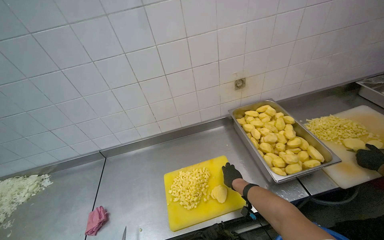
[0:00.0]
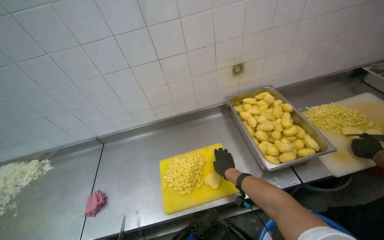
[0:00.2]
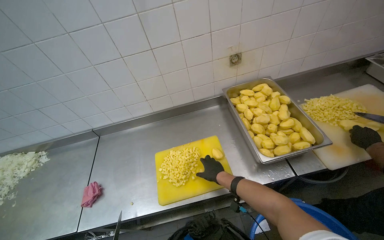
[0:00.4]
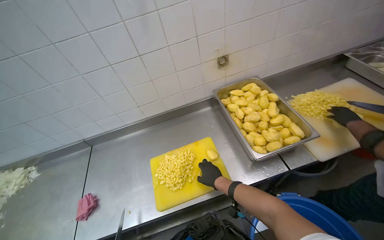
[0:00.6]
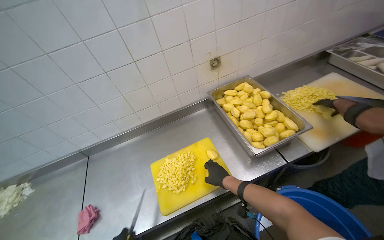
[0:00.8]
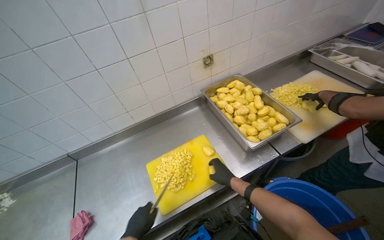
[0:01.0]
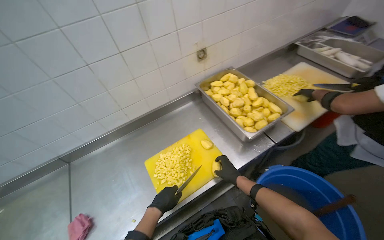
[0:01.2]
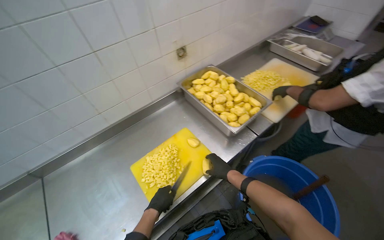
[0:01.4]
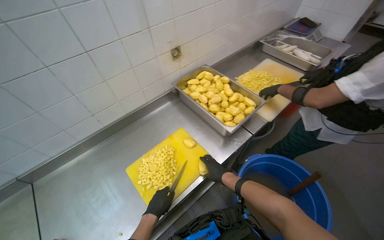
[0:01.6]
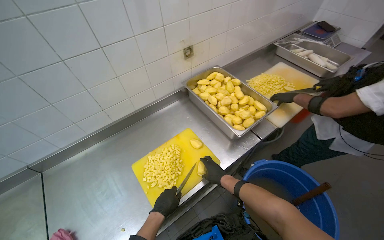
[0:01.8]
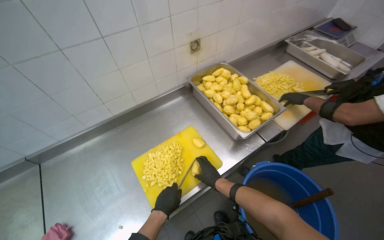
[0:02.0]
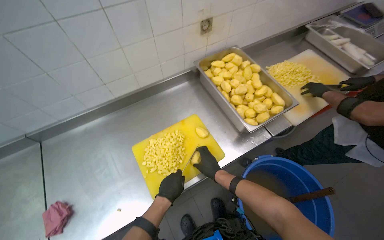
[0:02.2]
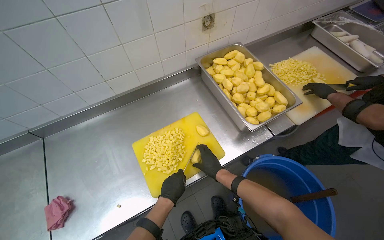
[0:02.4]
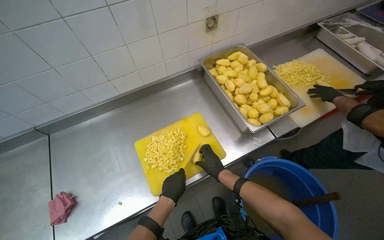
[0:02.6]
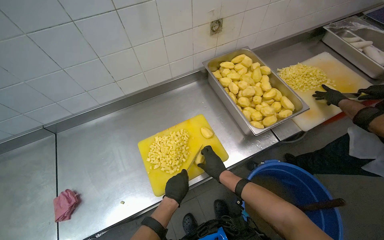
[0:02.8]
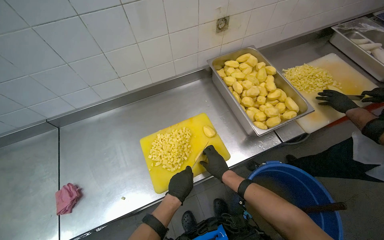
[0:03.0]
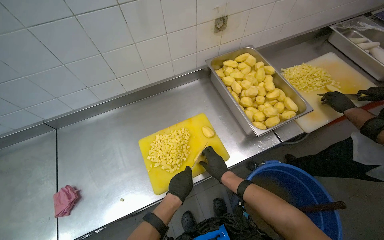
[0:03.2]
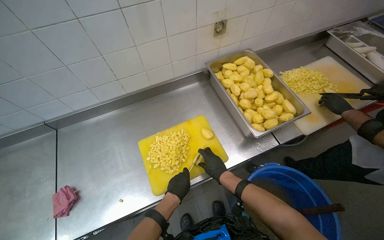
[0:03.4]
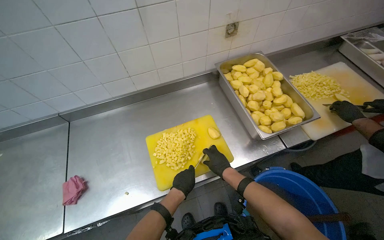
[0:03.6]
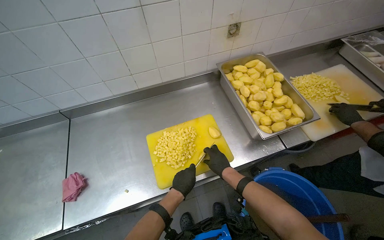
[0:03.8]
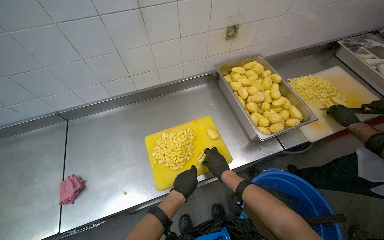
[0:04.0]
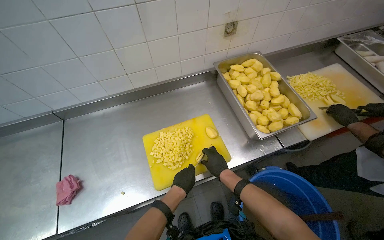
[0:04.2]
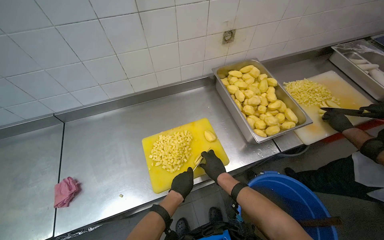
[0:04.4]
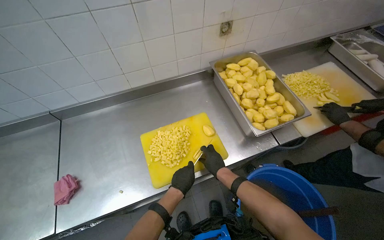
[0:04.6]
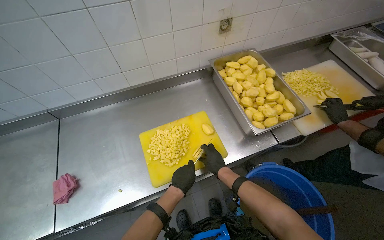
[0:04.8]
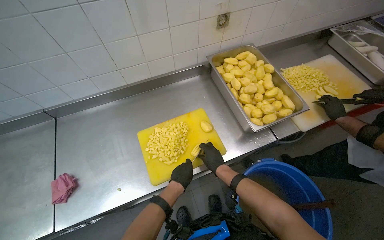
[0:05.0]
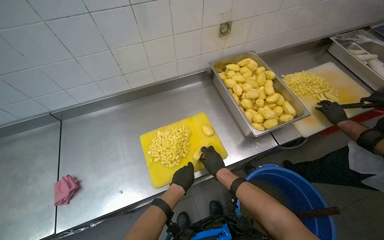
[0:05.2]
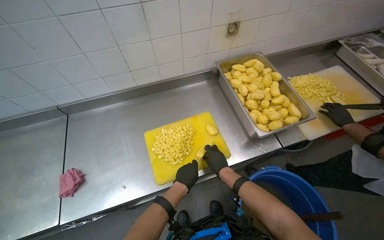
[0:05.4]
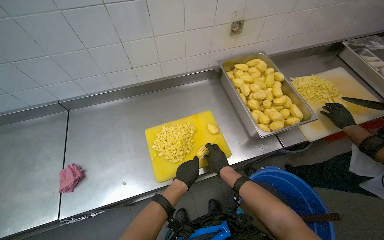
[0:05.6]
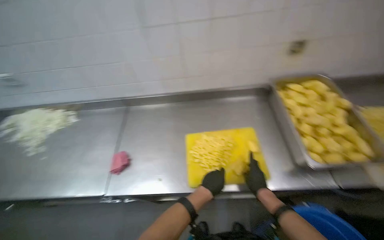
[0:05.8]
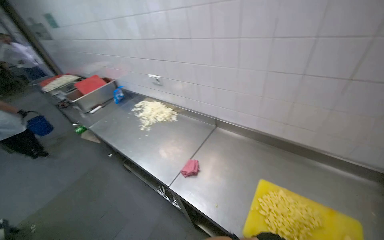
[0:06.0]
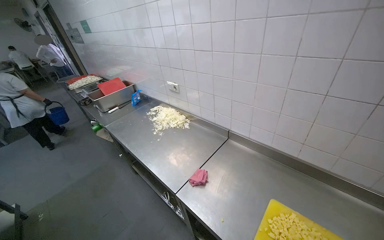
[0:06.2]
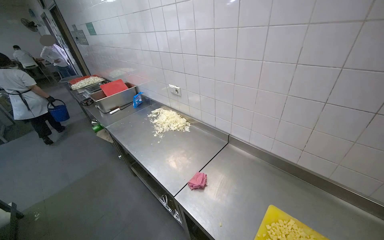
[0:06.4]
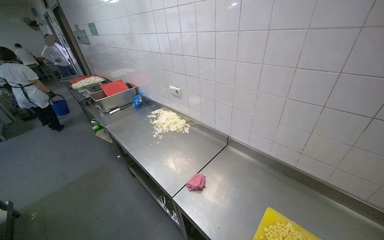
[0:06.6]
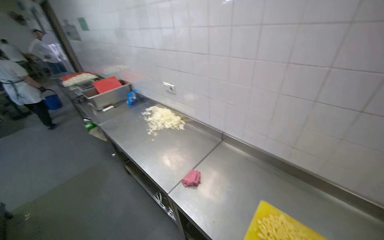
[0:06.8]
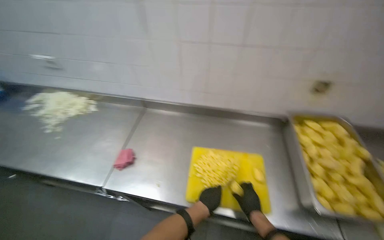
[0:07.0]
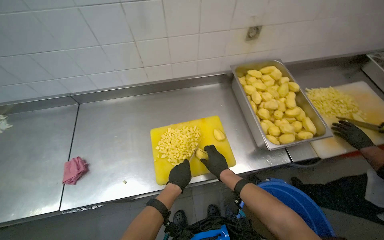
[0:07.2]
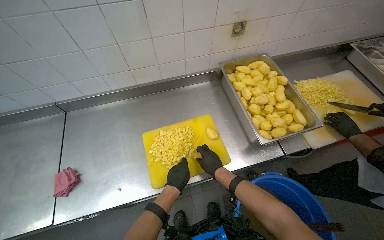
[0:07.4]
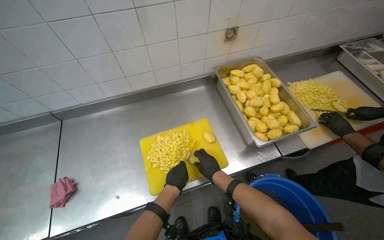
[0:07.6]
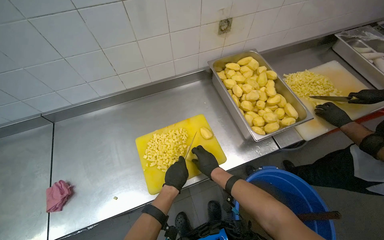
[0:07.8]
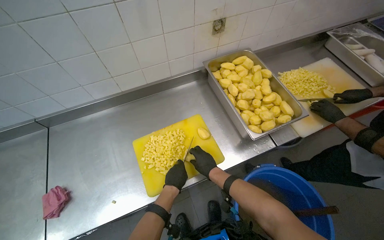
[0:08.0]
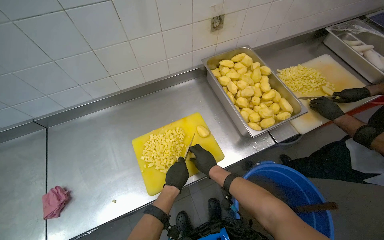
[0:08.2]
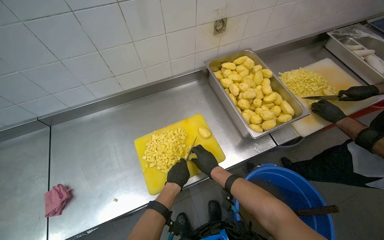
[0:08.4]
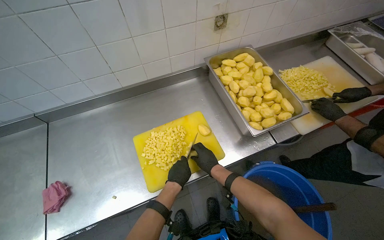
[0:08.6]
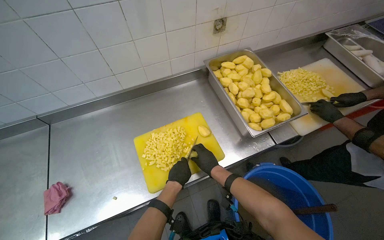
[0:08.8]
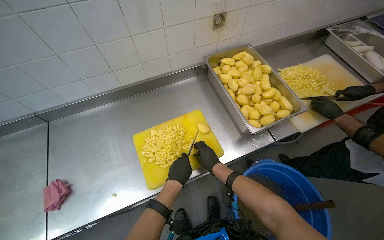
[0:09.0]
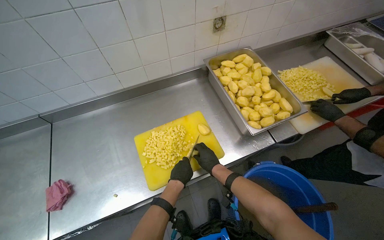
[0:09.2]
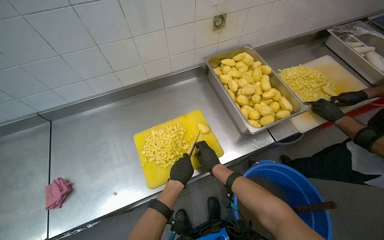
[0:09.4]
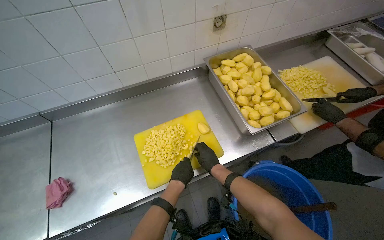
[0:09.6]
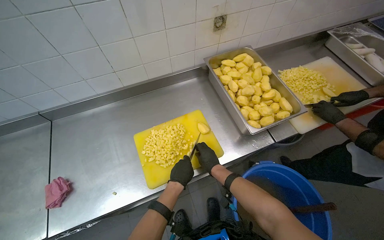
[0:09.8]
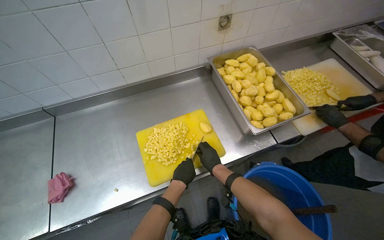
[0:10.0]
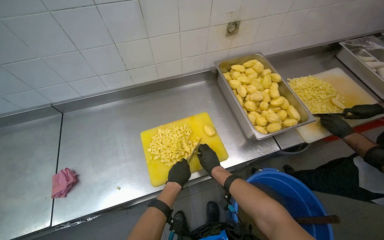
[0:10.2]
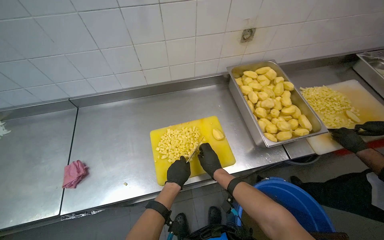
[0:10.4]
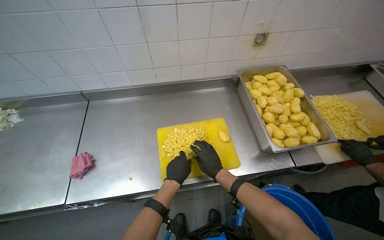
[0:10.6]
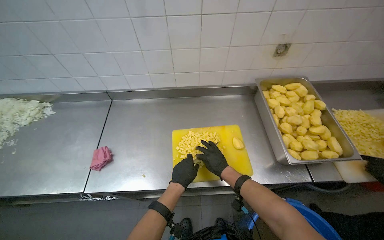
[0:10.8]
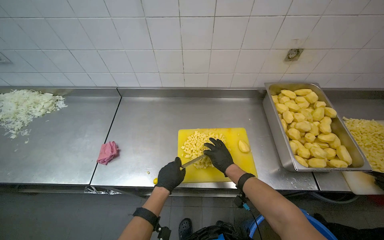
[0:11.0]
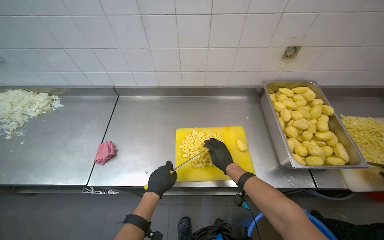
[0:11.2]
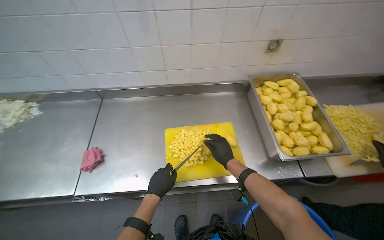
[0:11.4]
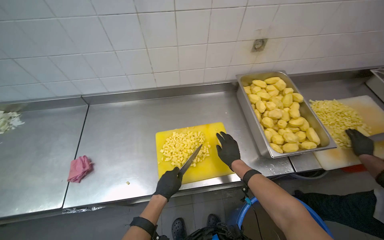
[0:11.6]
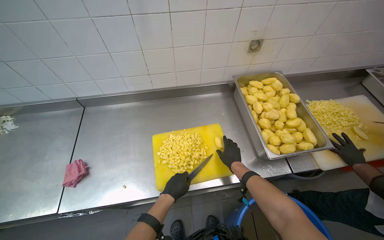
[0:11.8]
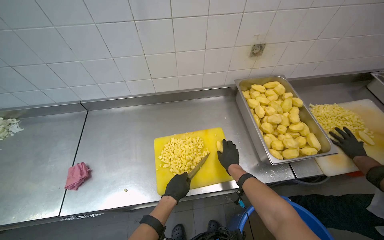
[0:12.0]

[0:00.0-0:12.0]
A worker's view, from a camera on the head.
Job: preparing food.
The whole recording: Chopping potatoes into cubes. The worker chops peeled potatoes into small cubes on a yellow cutting board.
0:00.0 to 0:01.6: The wearer's head swings about 30 degrees to the right.
0:03.0 to 0:04.4: The hands are busy where they are.
0:04.4 to 0:06.0: The head rotates roughly 60 degrees to the left. The view tilts approximately 10 degrees upward.
0:06.0 to 0:07.6: The head rotates approximately 55 degrees to the right. The view tips downward by approximately 20 degrees.
0:07.6 to 0:10.4: The hands are busy where they are.

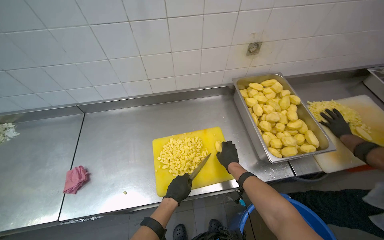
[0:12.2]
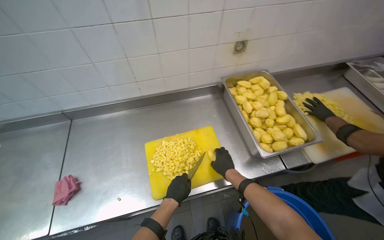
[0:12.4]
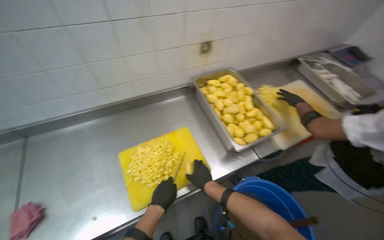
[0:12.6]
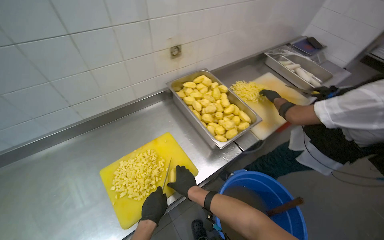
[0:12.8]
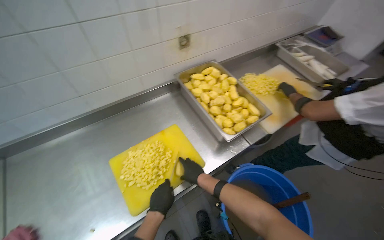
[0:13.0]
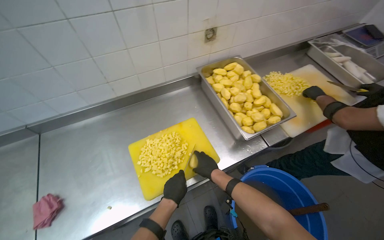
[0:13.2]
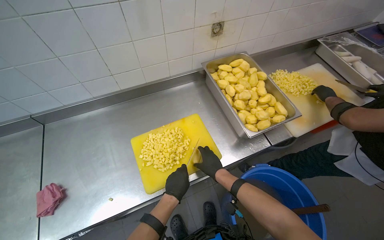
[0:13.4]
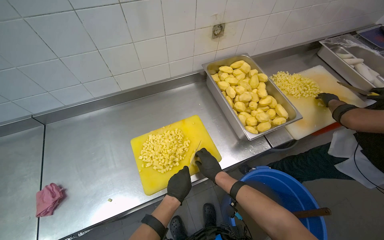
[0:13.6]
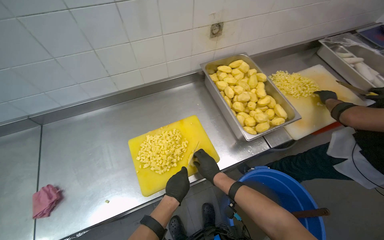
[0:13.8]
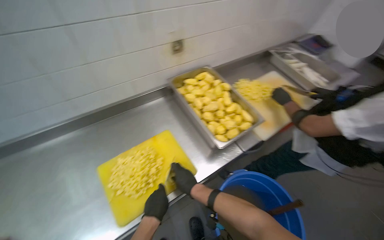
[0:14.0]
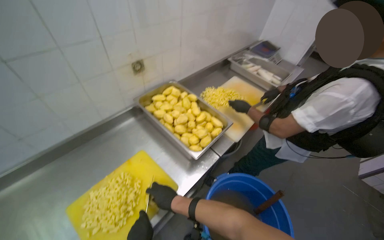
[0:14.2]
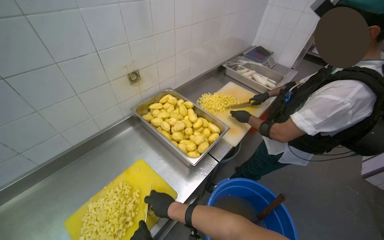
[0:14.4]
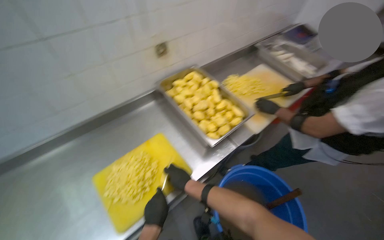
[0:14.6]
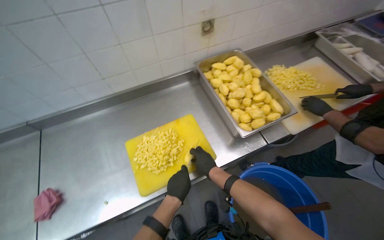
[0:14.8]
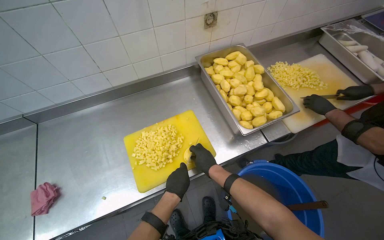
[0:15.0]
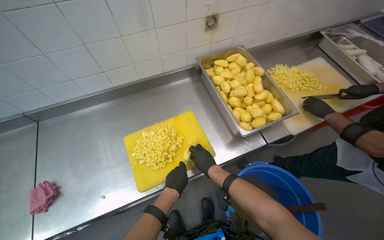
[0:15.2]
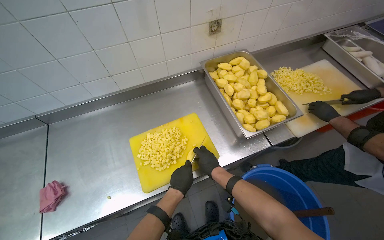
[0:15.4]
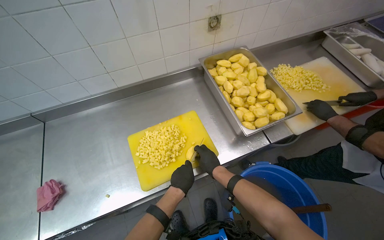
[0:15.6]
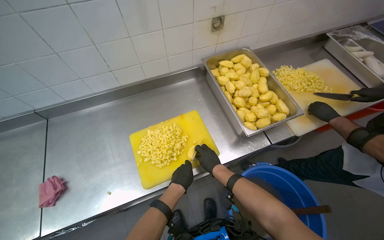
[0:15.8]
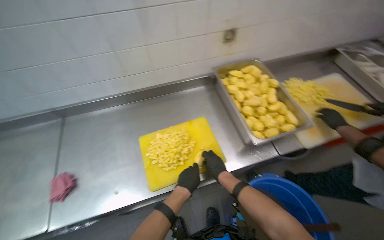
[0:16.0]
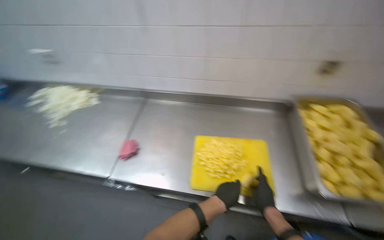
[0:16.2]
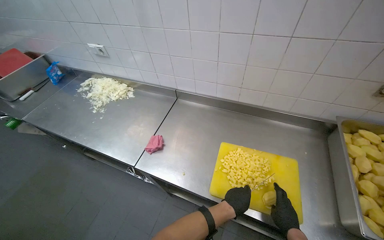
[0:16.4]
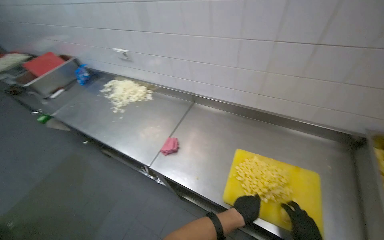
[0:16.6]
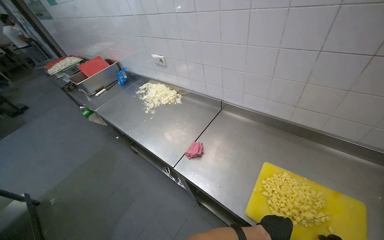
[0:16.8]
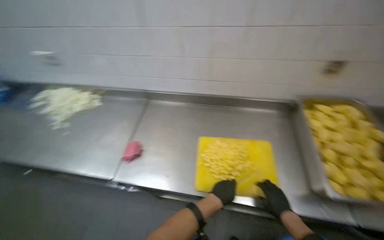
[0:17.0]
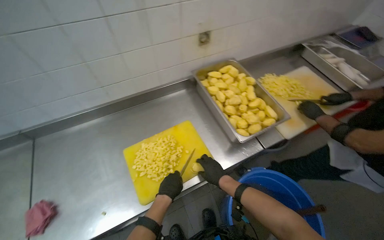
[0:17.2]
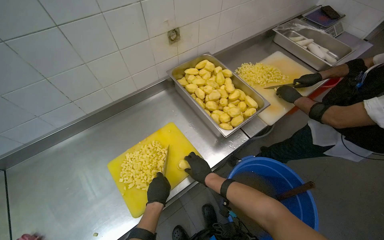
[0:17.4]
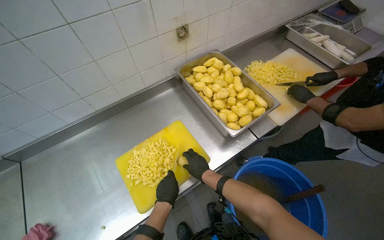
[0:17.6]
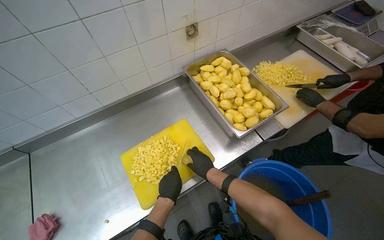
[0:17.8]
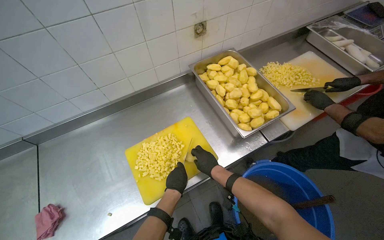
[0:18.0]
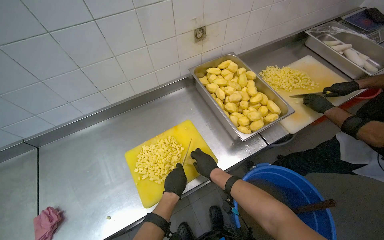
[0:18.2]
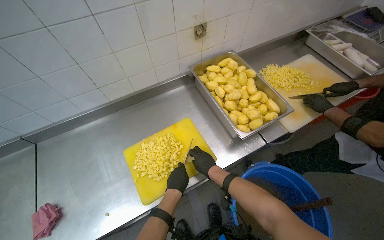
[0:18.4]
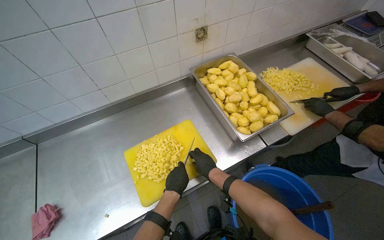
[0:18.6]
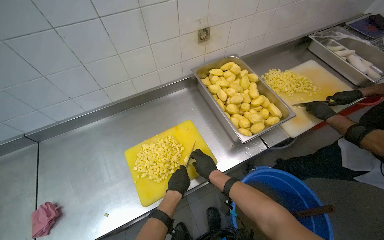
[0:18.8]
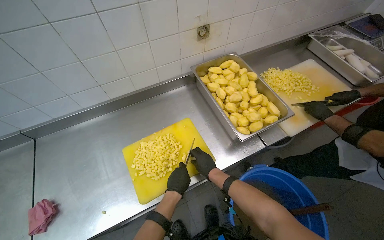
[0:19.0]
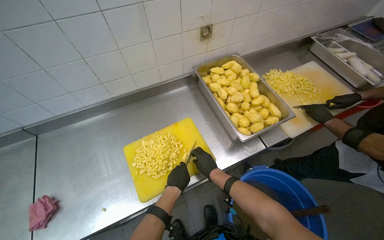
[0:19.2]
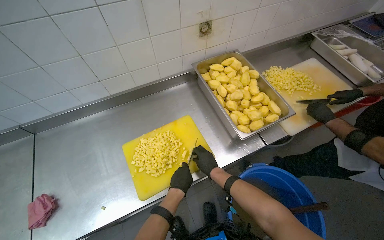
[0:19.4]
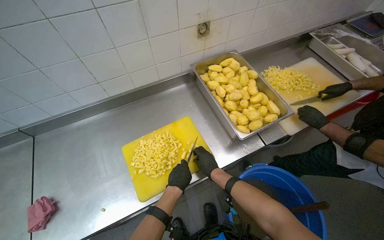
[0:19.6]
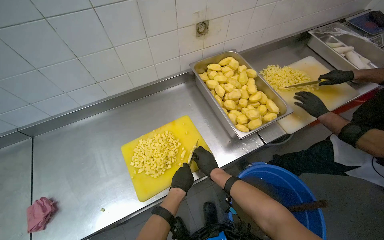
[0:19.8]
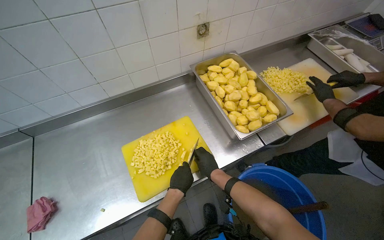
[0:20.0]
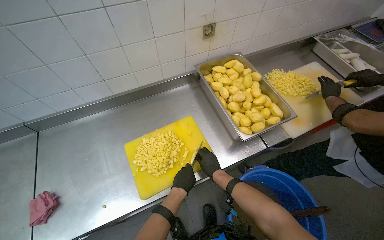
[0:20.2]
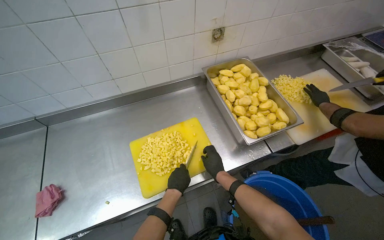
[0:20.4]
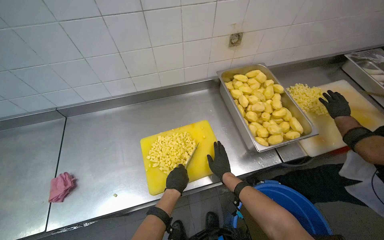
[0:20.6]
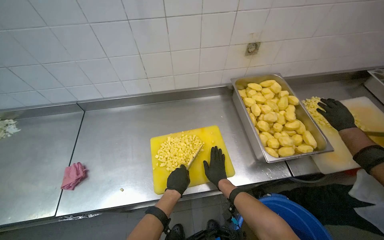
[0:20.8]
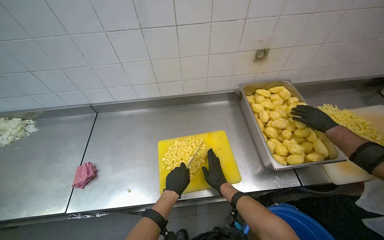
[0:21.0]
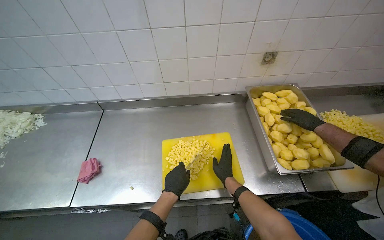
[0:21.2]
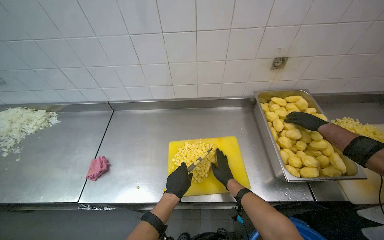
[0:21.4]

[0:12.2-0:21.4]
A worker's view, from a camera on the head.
Job: preparing food.
The whole recording: Chopping potatoes into cubes. The worker chops peeled potatoes into small cubes on a yellow cutting board.
0:15.2 to 0:16.8: The wearer looks approximately 60 degrees further to the left. The view tilts approximately 15 degrees upward.
0:16.8 to 0:18.4: The wearer's head swings about 55 degrees to the right.
0:18.4 to 0:19.8: The hands work in one place, with small movements.
0:19.8 to 0:21.4: The wearer's head swings some 25 degrees to the left.
